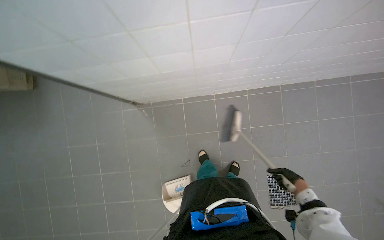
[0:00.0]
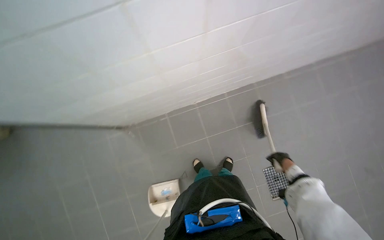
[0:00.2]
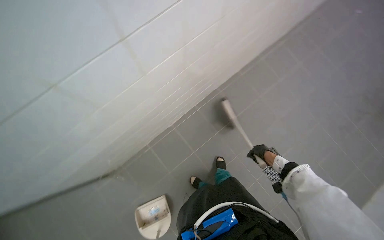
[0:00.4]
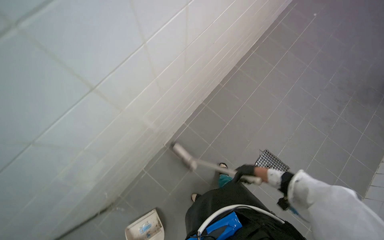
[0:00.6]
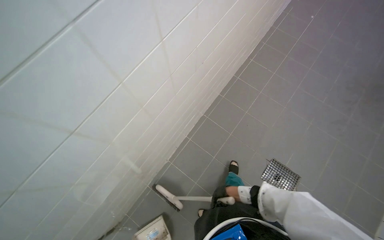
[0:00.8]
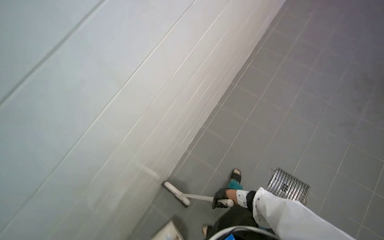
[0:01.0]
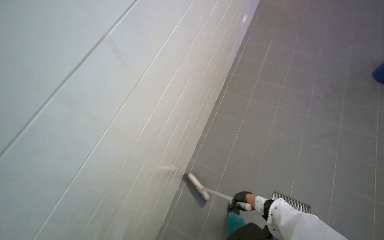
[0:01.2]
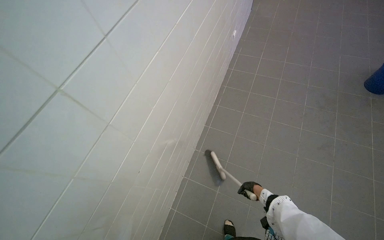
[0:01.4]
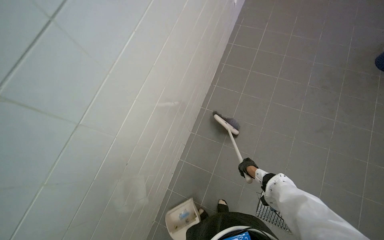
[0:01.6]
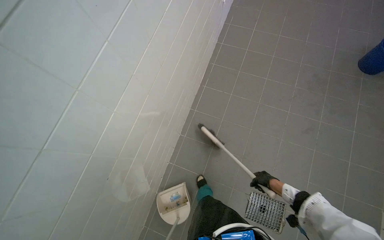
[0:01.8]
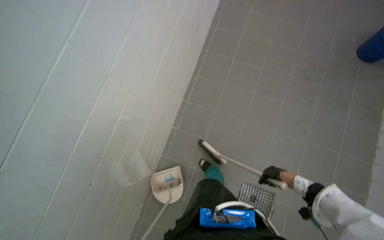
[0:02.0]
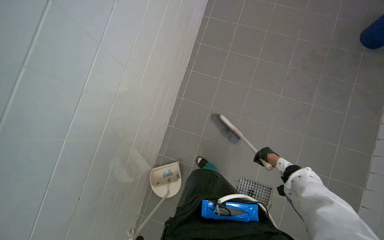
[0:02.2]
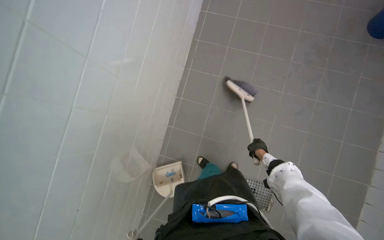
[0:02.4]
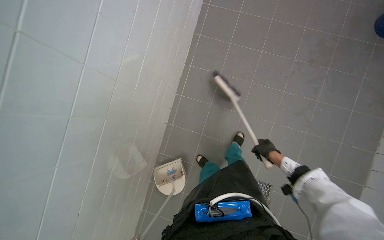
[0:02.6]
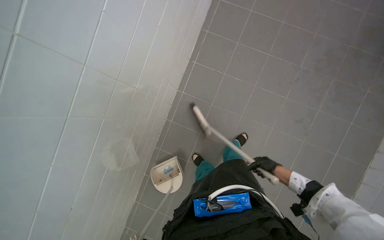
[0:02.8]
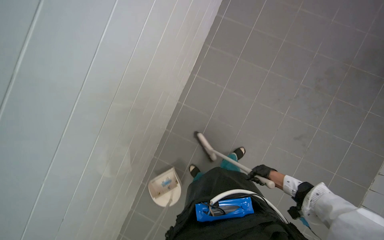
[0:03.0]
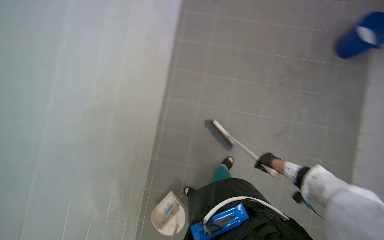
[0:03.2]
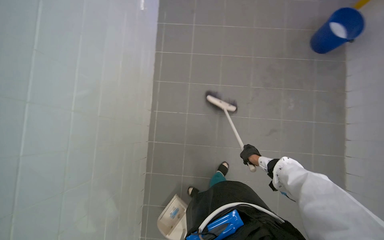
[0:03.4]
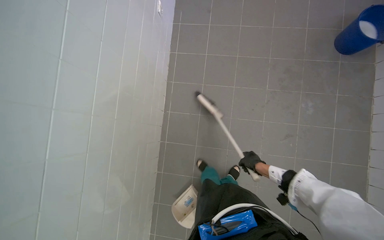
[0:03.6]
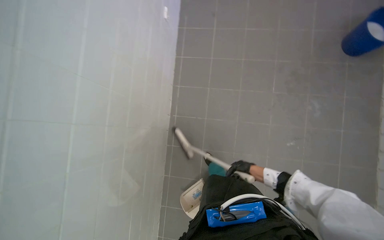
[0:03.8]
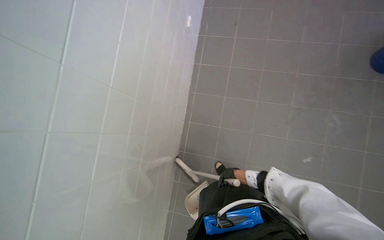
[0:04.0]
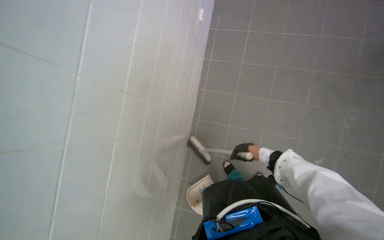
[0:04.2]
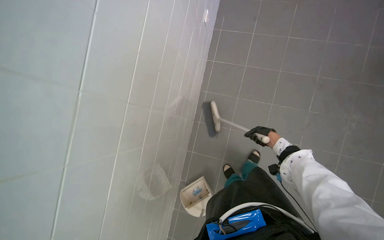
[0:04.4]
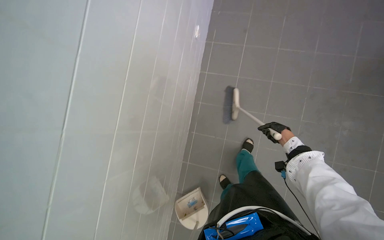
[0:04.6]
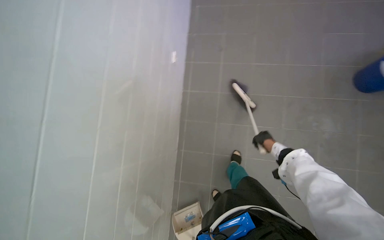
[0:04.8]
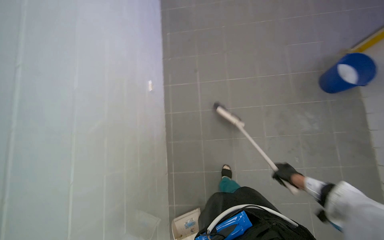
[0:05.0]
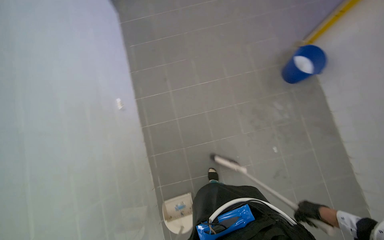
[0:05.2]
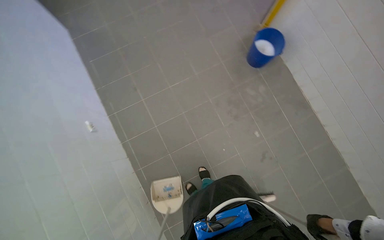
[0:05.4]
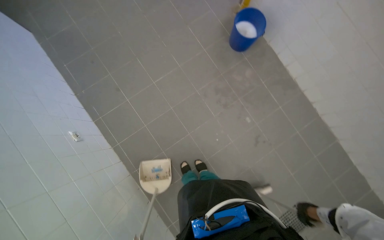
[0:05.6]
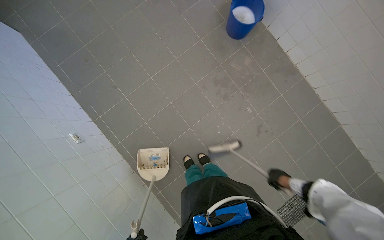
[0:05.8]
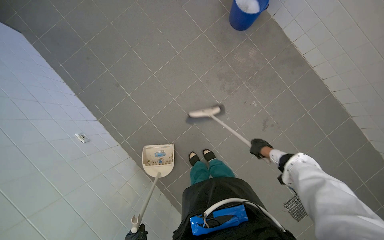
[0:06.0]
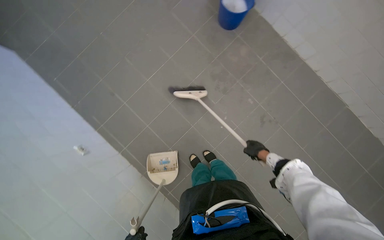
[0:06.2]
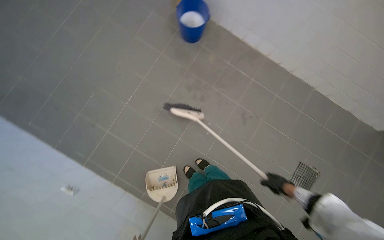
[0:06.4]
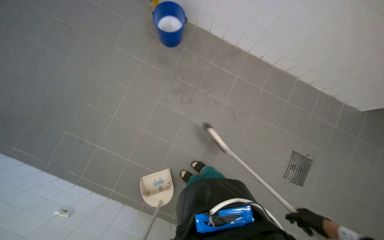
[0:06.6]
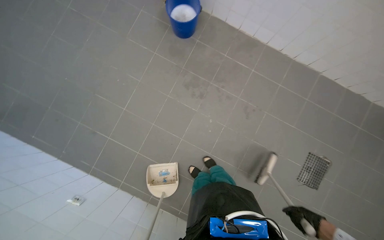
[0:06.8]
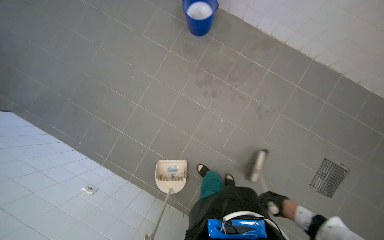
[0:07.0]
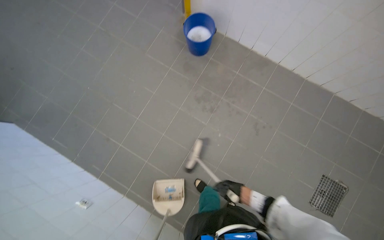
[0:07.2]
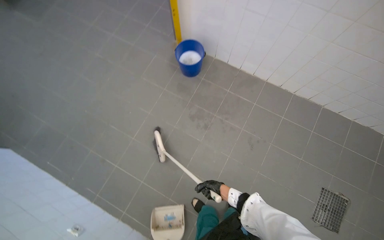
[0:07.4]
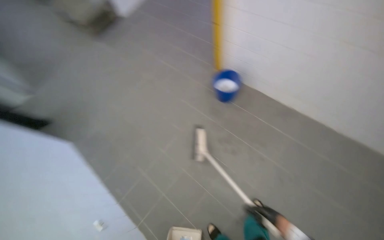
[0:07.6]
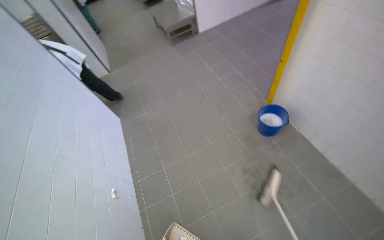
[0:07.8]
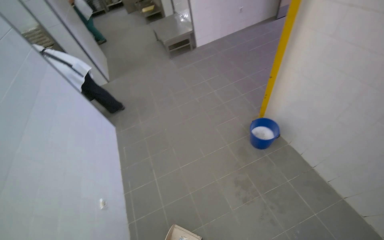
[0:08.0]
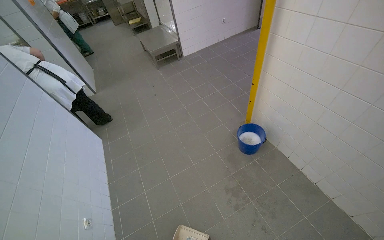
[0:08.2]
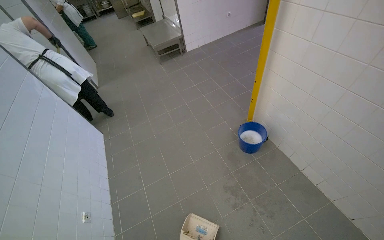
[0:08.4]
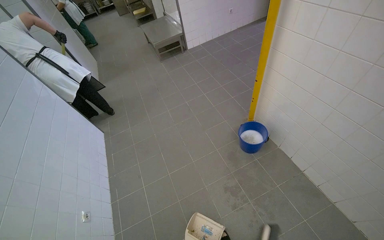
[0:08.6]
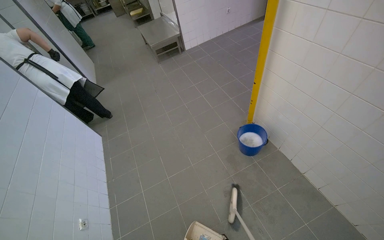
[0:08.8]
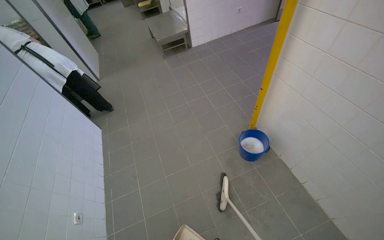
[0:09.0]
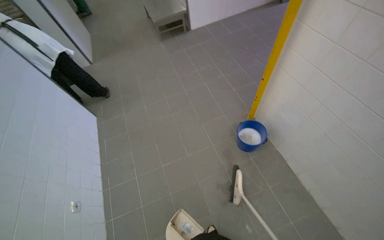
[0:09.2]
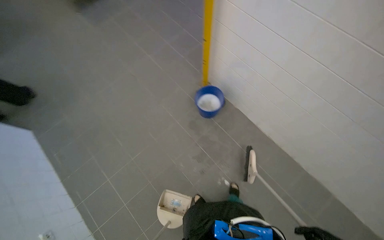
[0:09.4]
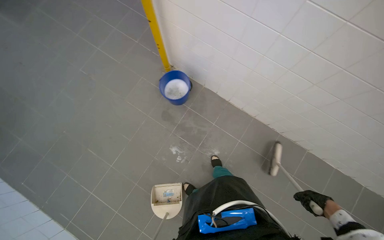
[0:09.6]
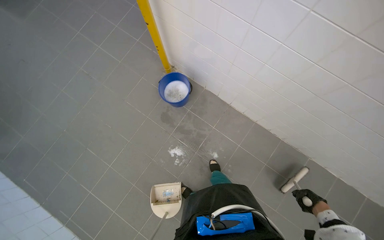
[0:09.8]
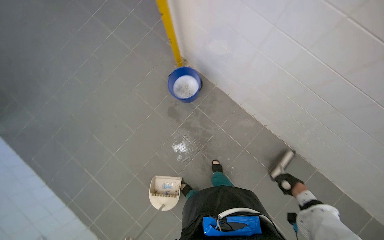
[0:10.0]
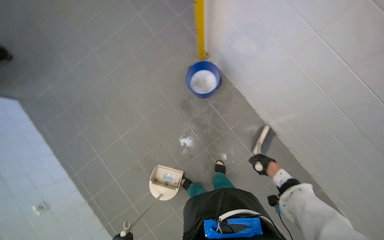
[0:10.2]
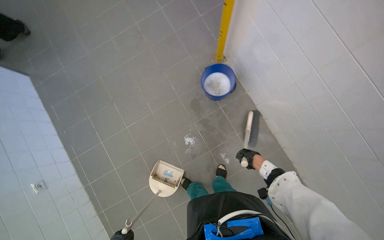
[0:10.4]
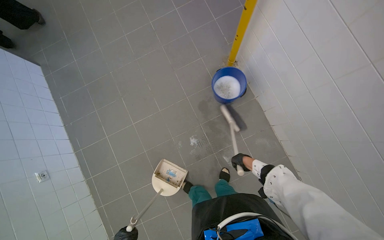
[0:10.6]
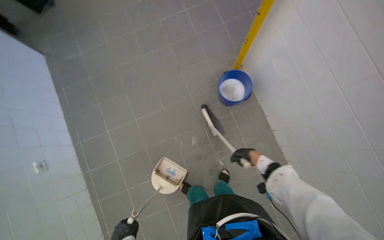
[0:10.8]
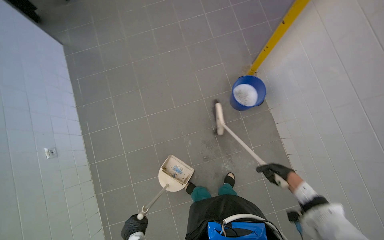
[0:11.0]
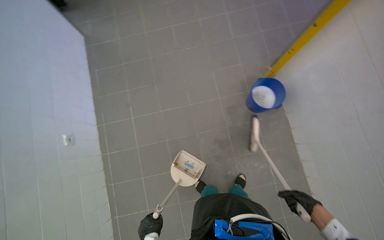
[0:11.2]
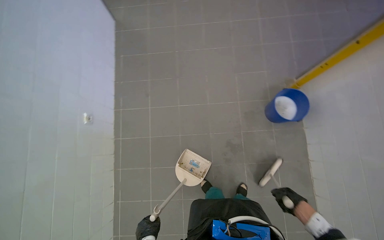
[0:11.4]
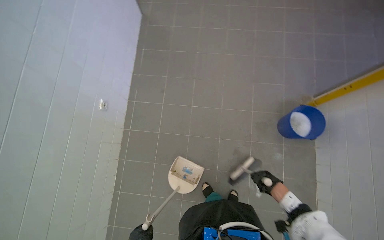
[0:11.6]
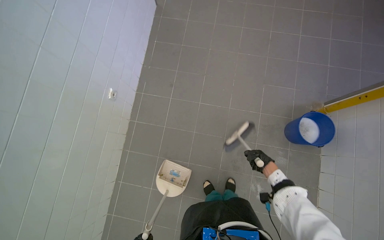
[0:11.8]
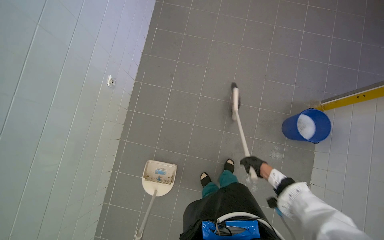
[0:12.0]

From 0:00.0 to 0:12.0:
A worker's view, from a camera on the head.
Job: sweeping floor.
The whole recording: Sweeping kitchen floor. The worker sweeps the kitchen floor with a broom and dustpan, moving chairs to clean underneath them.
From 0:00.0 to 0:01.6: The wearer moves about 70 cm. The wearer's head swings some 65 degrees to the right. The view tilts about 15 degrees upward.
From 0:01.6 to 0:03.0: The camera is carried some 40 cm.
From 0:03.0 to 0:04.4: The right hand travels up the picture by roughly 35 cm.
From 0:04.4 to 0:06.0: The wearer looks about 50 degrees further to the right. The view tips upward by roughly 15 degrees.
From 0:06.0 to 0:07.6: The camera pitches upward, by approximately 20 degrees.
From 0:07.6 to 0:09.0: The wearer's head swings about 30 degrees to the left.
From 0:09.0 to 0:10.4: The view tips downward by roughly 30 degrees.
From 0:10.4 to 0:12.0: The wearer moves about 60 cm. The scene turns approximately 45 degrees clockwise in the picture.

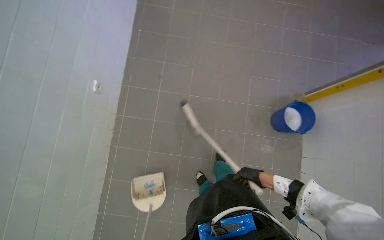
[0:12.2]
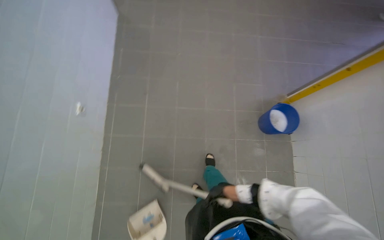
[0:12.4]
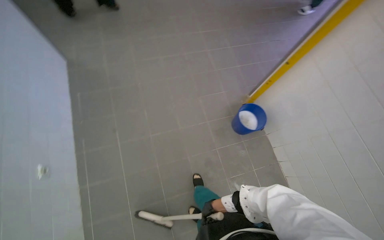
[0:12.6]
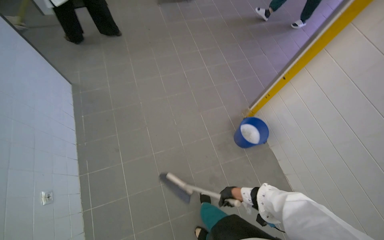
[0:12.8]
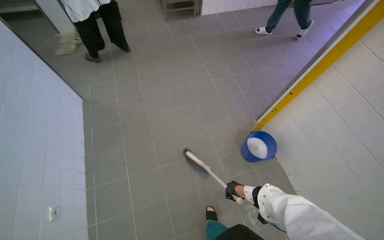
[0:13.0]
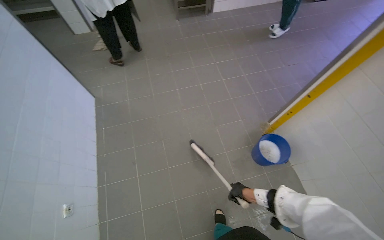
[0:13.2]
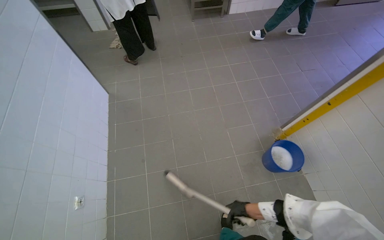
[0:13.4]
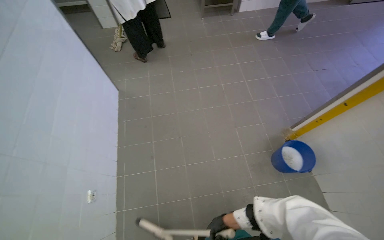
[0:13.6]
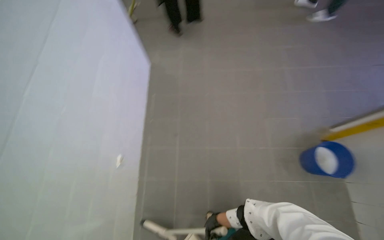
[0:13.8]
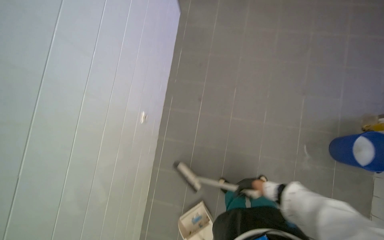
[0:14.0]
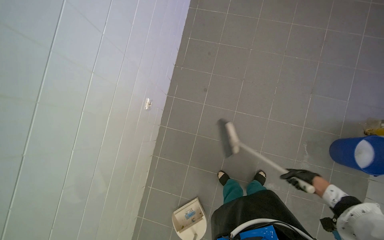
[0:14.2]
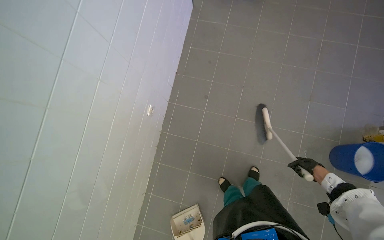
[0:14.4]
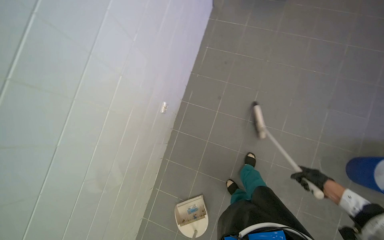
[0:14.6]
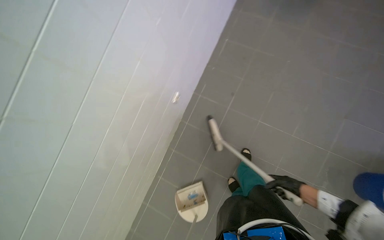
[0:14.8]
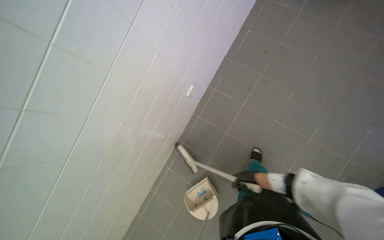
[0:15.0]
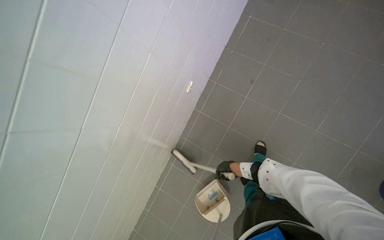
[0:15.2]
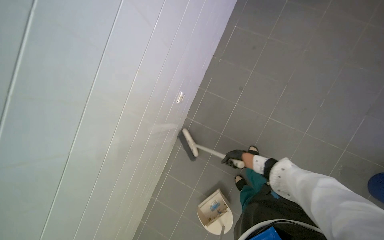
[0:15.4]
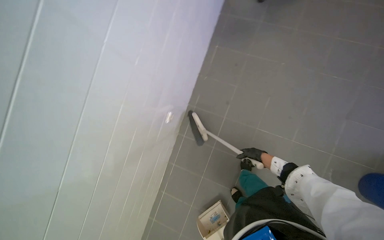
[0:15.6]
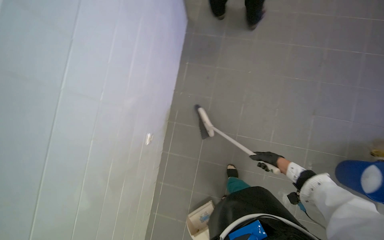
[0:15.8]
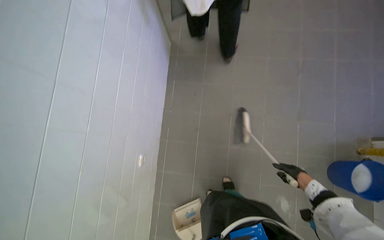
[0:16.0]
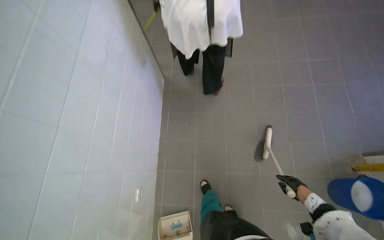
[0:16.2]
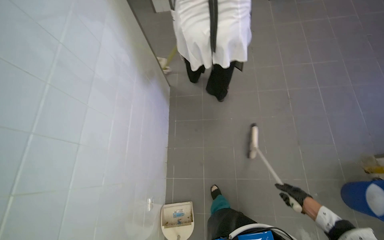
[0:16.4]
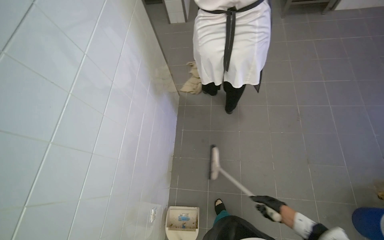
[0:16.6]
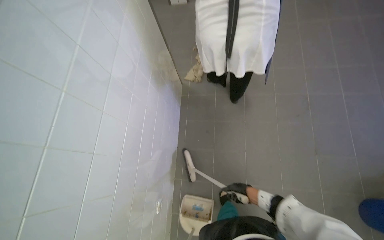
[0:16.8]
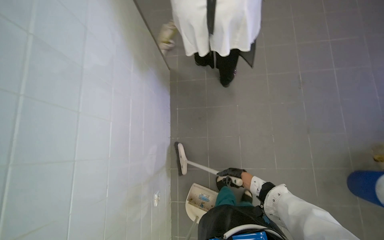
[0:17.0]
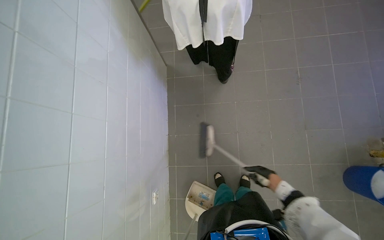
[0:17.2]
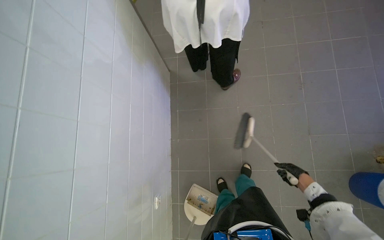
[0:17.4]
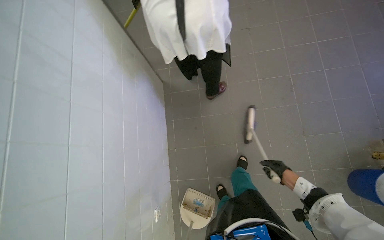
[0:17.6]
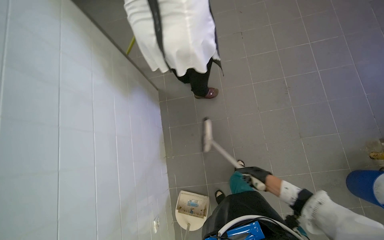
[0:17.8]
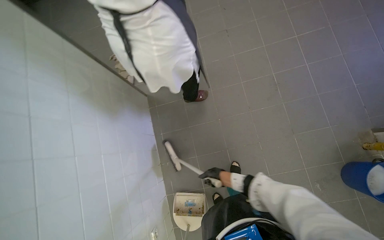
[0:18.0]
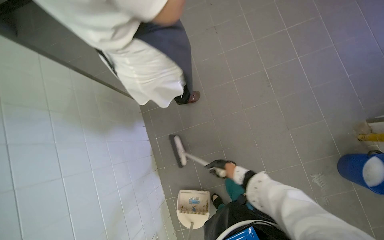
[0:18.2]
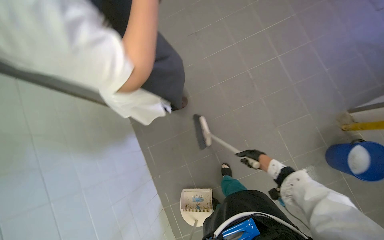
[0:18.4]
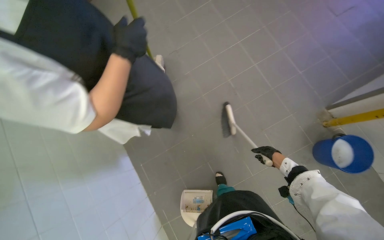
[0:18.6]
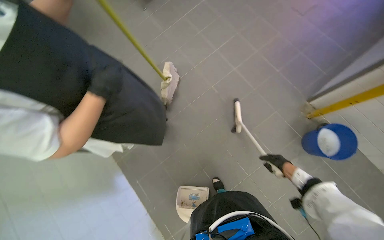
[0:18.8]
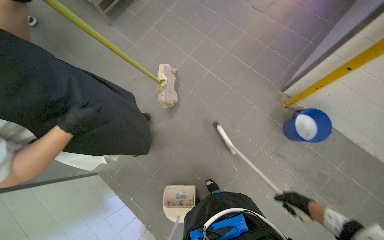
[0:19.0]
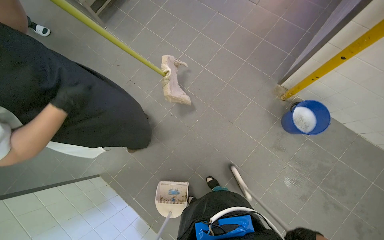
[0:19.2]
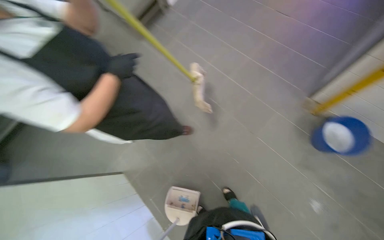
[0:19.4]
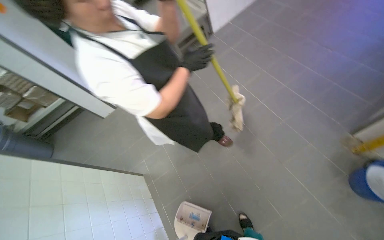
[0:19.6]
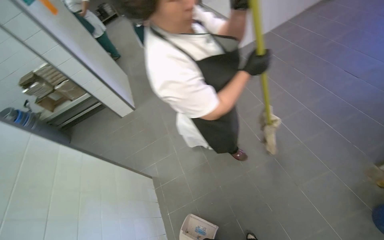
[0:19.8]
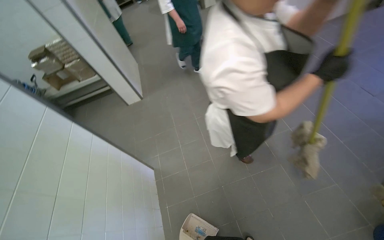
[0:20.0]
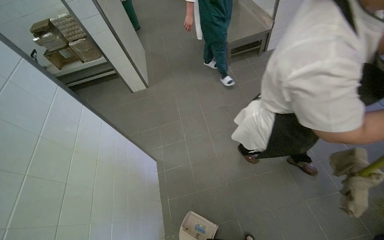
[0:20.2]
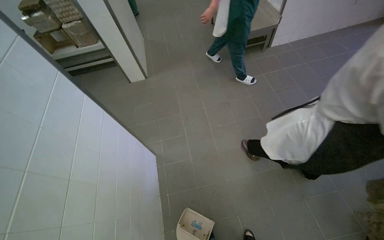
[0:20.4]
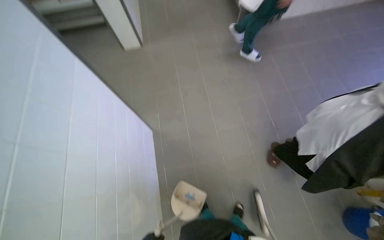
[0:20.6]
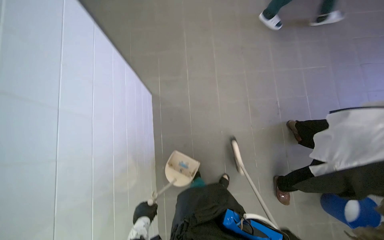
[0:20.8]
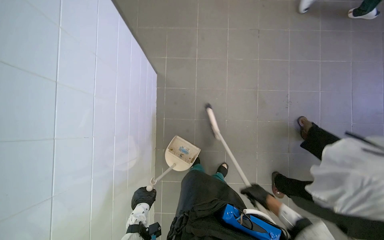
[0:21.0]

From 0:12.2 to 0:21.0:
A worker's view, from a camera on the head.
Job: sweeping floor.
The whole recording: Sweeping kitchen floor. The worker sweeps the kitchen floor with a broom and dustpan, moving chairs to clean underneath them.
From 0:12.2 to 0:13.6: The wearer looks about 15 degrees further upward.
From 0:13.6 to 0:15.2: The wearer's head swings roughly 40 degrees to the left. The view tips downward by roughly 30 degrees.
From 0:15.2 to 0:16.6: The wearer looks about 30 degrees further upward. The right hand moves to the right and nearer to the camera, some 30 cm.
From 0:16.6 to 0:18.0: The right hand swings left and right, approximately 30 cm each way, with 2 reversals.
From 0:18.0 to 0:19.6: The view tips upward by some 15 degrees.
From 0:19.6 to 0:21.0: The head travels roughly 80 cm. The view tilts about 30 degrees downward. The scene rotates clockwise by about 40 degrees.
